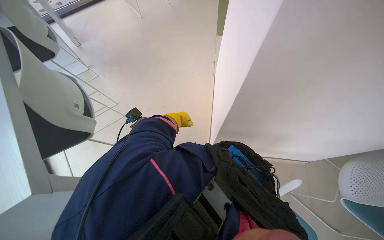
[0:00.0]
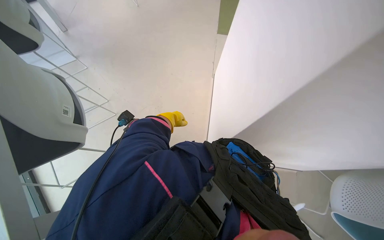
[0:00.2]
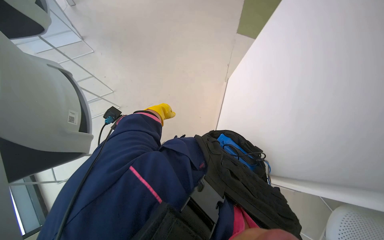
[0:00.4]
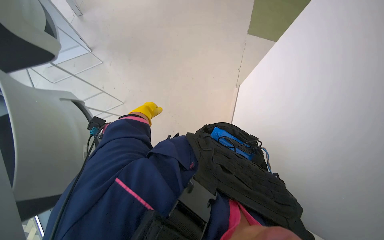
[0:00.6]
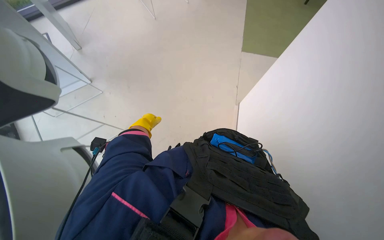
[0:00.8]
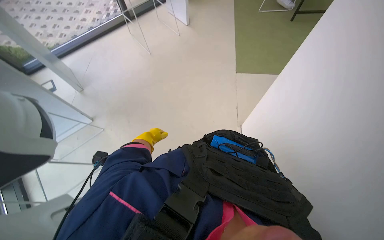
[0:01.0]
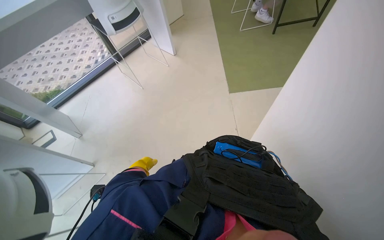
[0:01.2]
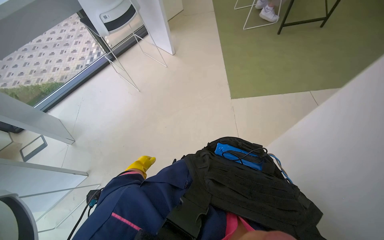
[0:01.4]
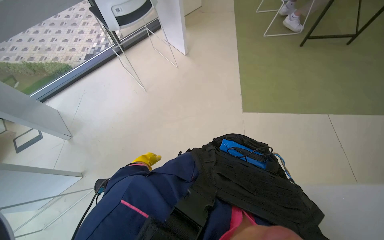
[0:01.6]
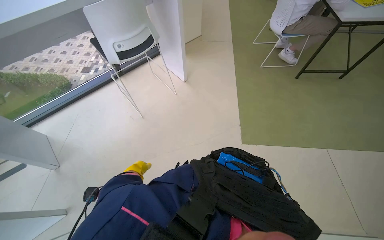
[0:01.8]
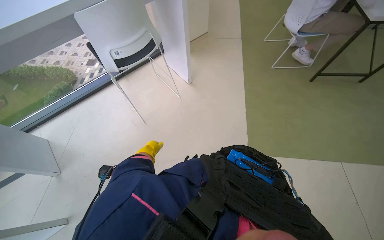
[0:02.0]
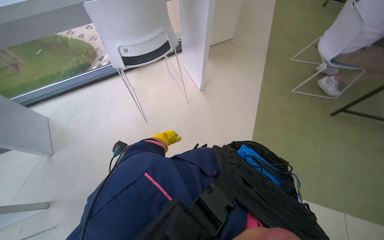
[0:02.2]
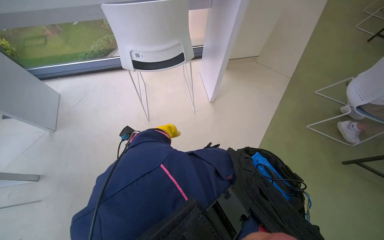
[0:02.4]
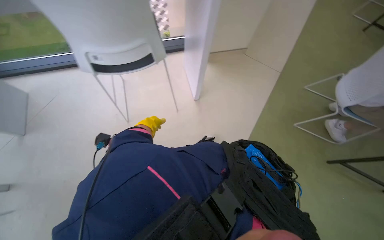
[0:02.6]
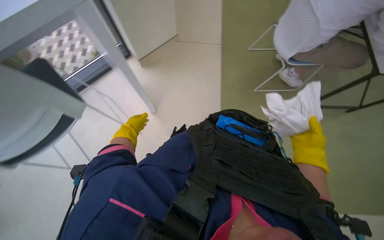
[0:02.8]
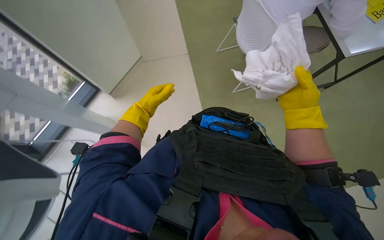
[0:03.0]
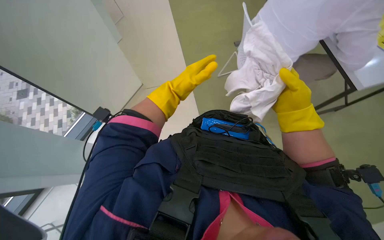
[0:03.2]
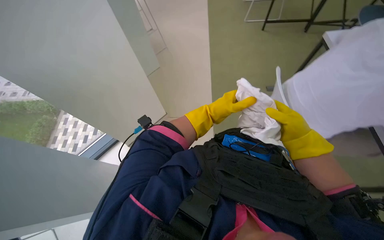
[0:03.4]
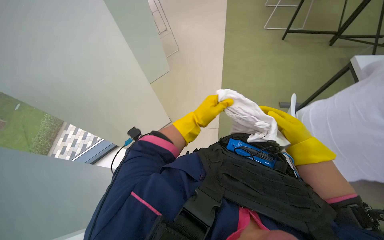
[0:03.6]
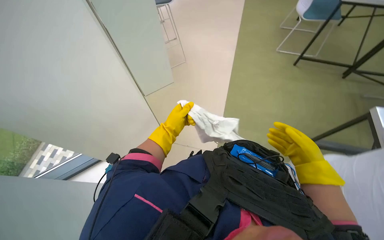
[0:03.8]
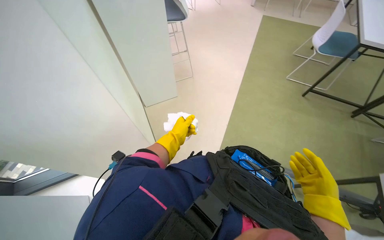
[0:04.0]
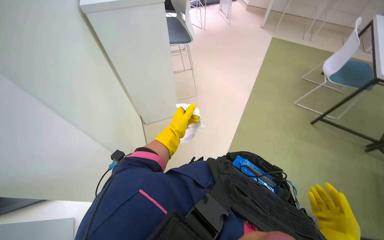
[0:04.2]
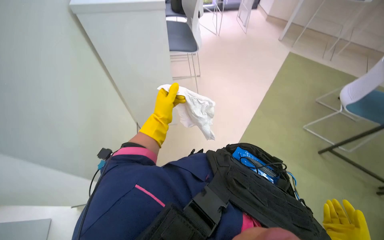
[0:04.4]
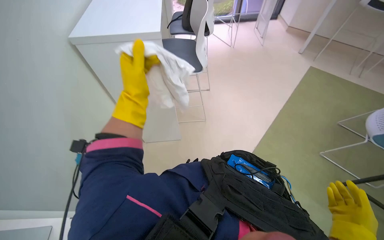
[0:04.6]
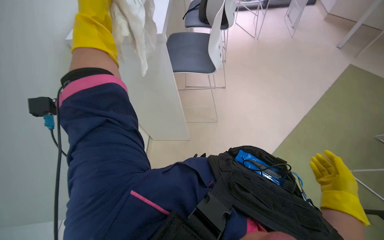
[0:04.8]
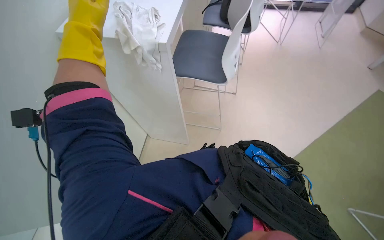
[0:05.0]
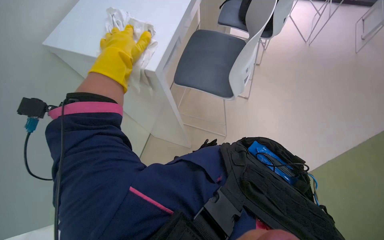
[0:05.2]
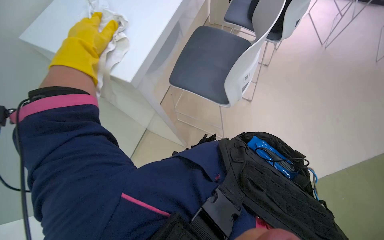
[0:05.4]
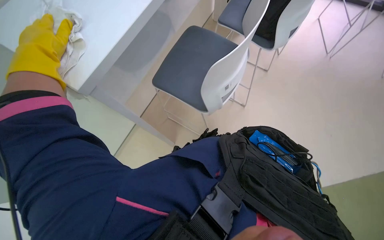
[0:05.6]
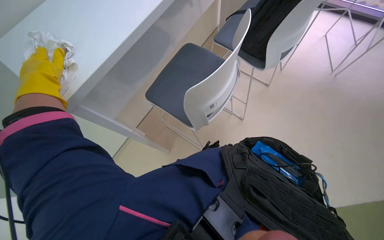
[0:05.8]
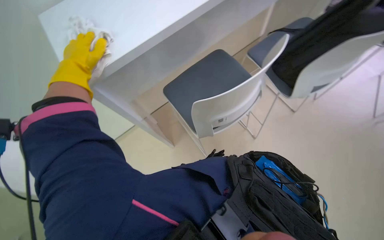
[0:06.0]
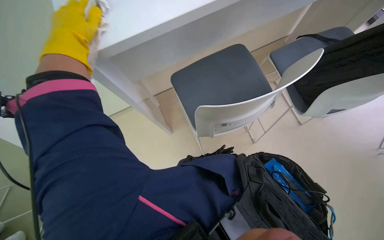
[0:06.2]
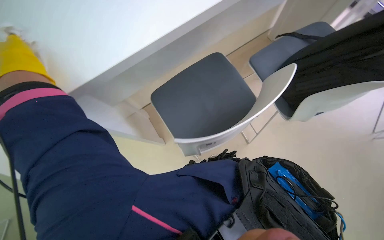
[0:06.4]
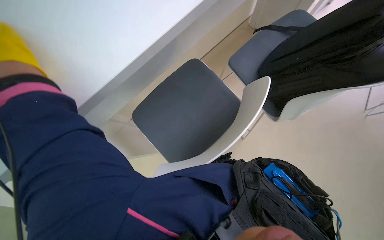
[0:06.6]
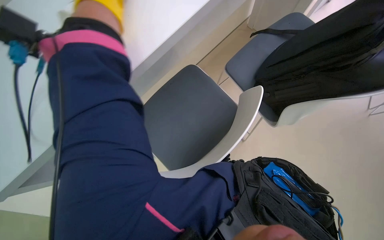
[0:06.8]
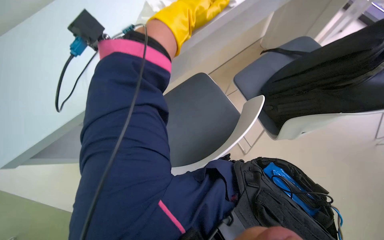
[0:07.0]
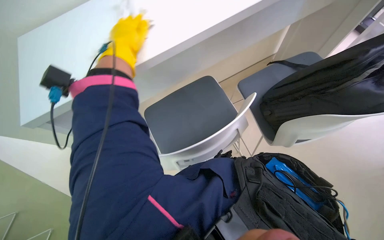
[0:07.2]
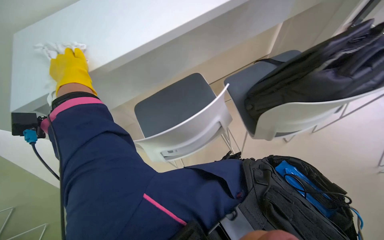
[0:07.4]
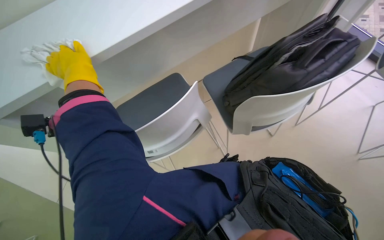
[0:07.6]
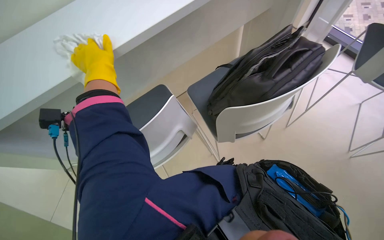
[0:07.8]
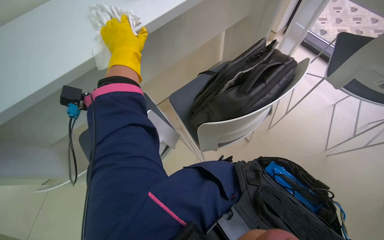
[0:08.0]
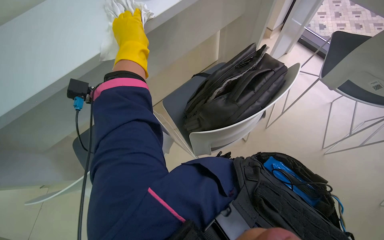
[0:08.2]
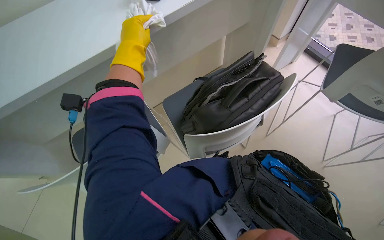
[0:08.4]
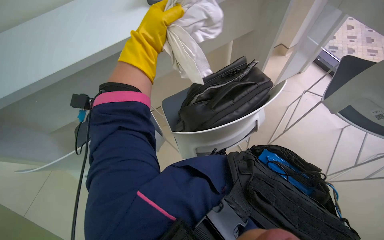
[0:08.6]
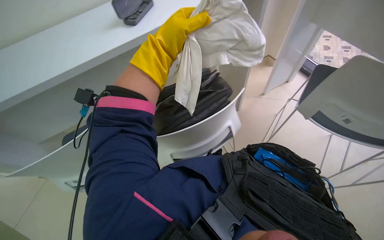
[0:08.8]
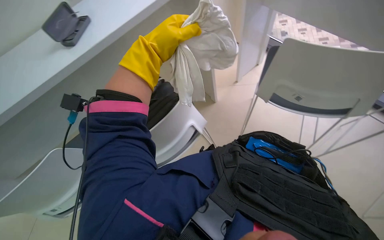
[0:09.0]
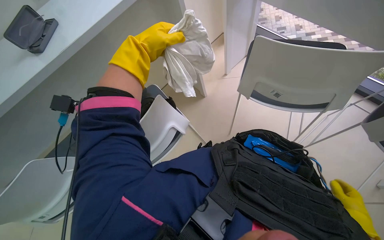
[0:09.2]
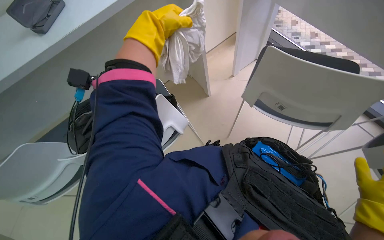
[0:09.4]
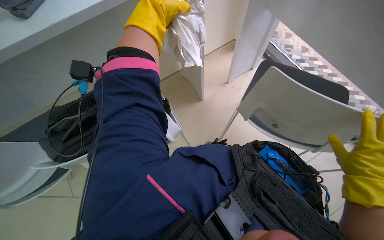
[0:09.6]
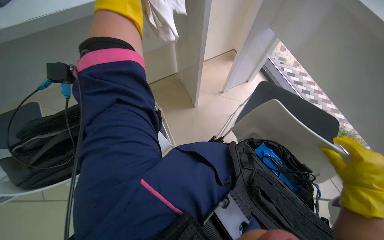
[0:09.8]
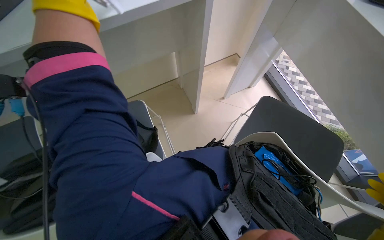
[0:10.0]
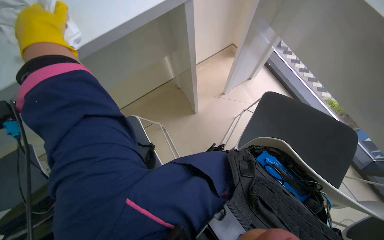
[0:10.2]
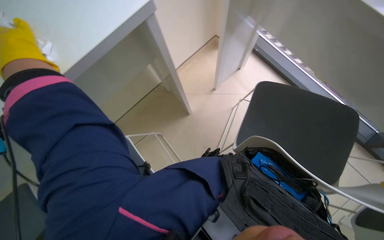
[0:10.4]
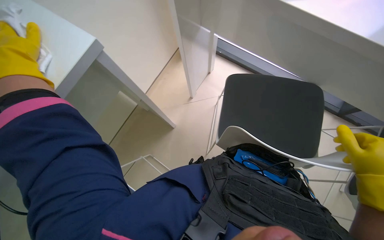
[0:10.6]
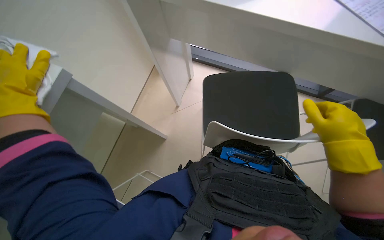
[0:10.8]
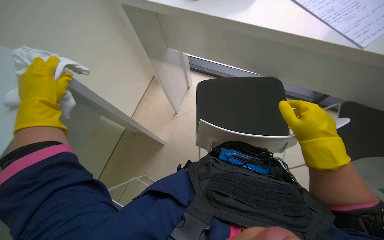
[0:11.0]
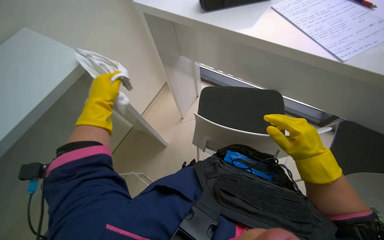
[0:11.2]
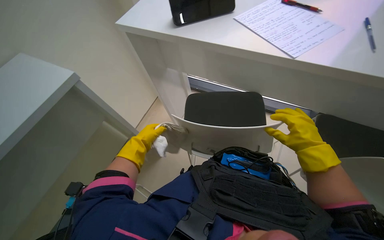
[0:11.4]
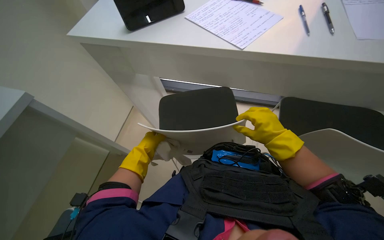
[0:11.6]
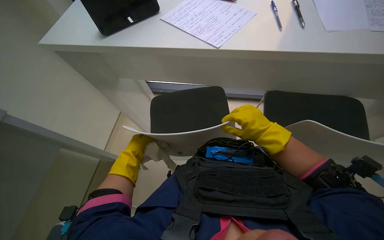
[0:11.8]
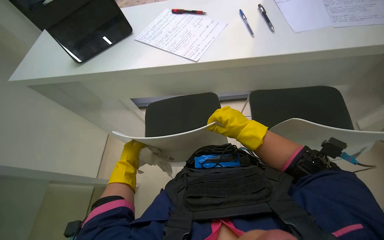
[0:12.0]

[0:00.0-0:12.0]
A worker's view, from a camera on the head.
Job: wiping surfaces.
The whole recording: Wiping office desks. The worker wipes down multiple office desks with a cloth.
0:03.0 to 0:04.4: The view tips upward by about 20 degrees. The left hand travels to the right and back again, approximately 20 cm each way.
0:04.4 to 0:06.0: The left hand moves up the picture and to the left, roughly 35 cm.
0:07.6 to 0:09.0: The left hand is displaced to the right by approximately 35 cm.

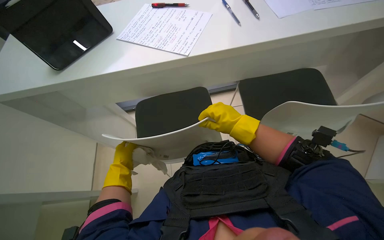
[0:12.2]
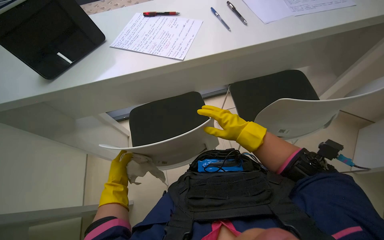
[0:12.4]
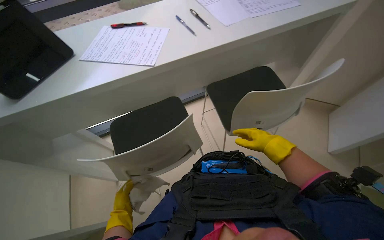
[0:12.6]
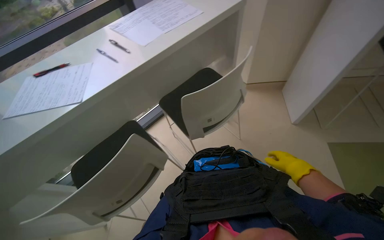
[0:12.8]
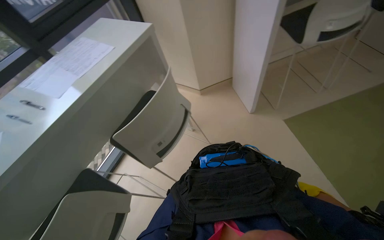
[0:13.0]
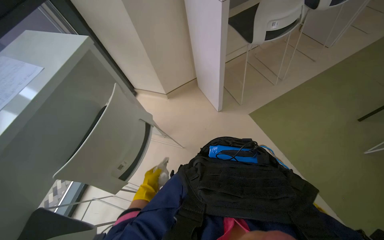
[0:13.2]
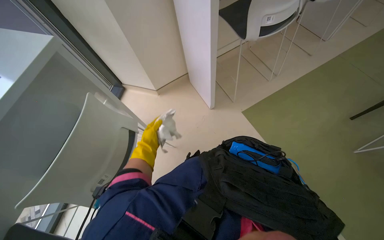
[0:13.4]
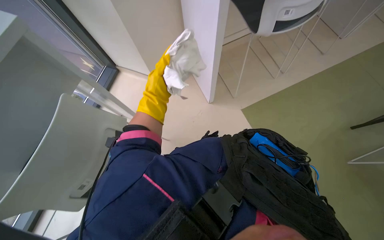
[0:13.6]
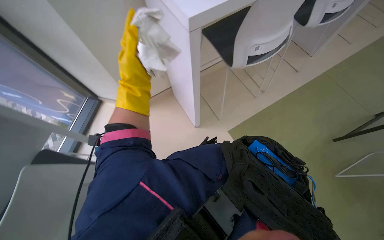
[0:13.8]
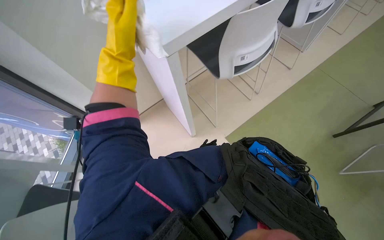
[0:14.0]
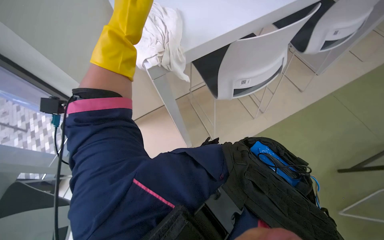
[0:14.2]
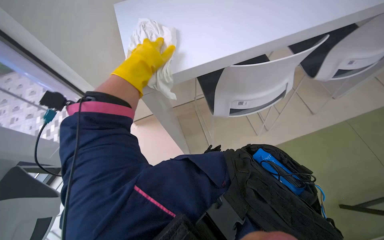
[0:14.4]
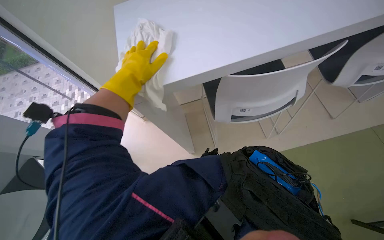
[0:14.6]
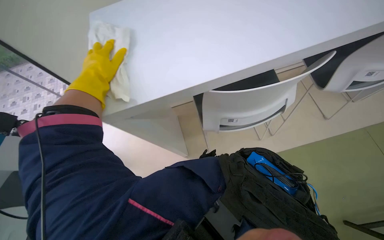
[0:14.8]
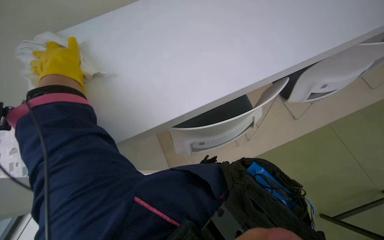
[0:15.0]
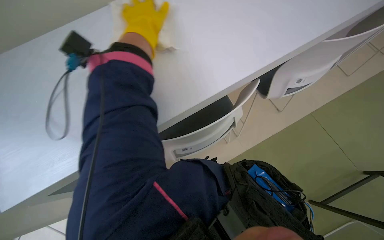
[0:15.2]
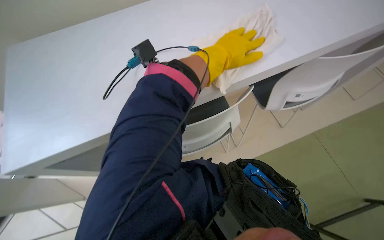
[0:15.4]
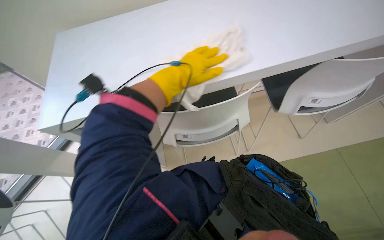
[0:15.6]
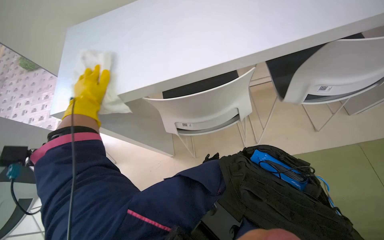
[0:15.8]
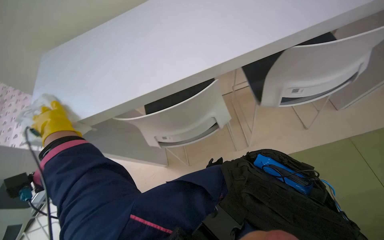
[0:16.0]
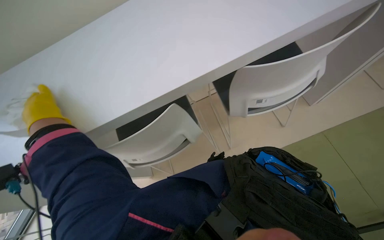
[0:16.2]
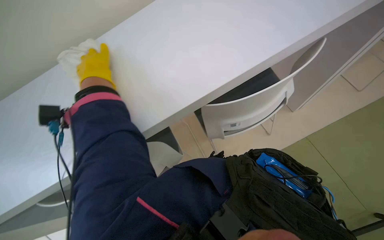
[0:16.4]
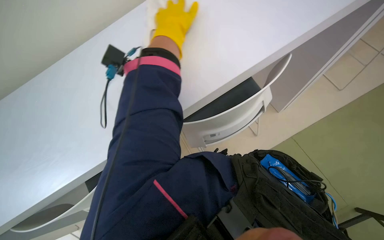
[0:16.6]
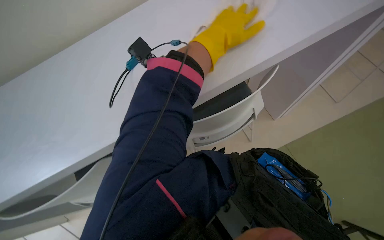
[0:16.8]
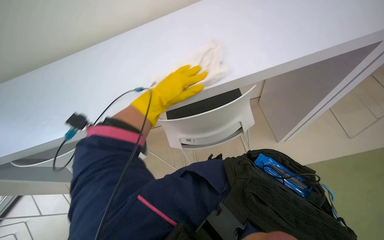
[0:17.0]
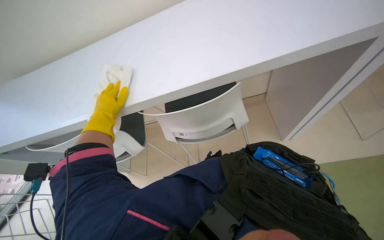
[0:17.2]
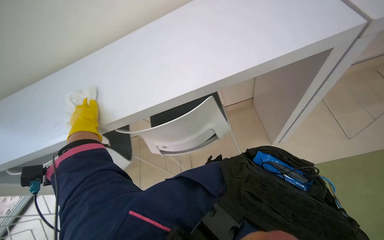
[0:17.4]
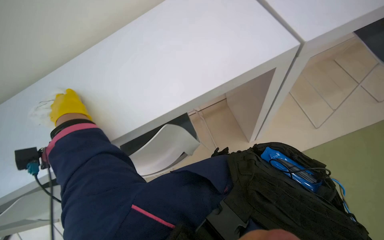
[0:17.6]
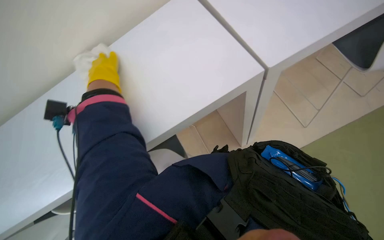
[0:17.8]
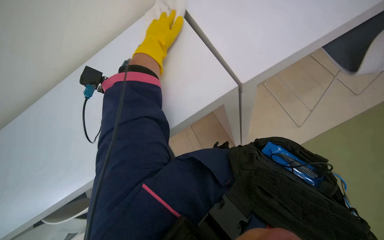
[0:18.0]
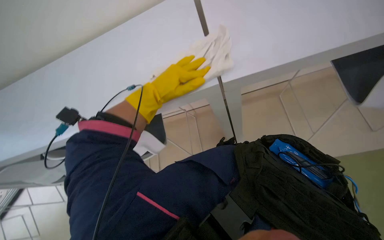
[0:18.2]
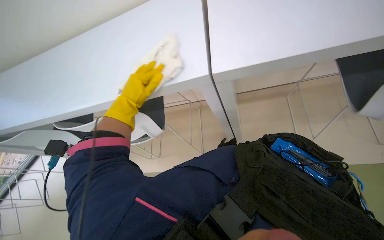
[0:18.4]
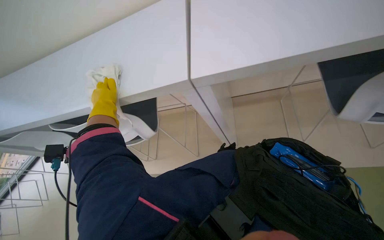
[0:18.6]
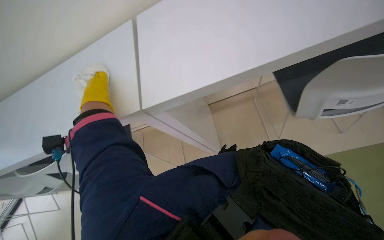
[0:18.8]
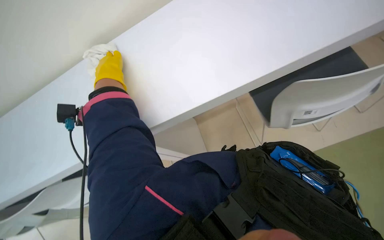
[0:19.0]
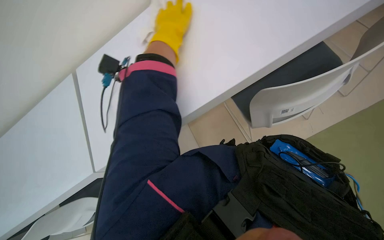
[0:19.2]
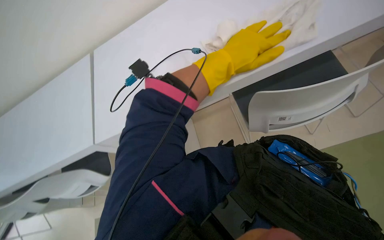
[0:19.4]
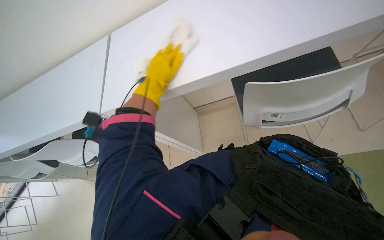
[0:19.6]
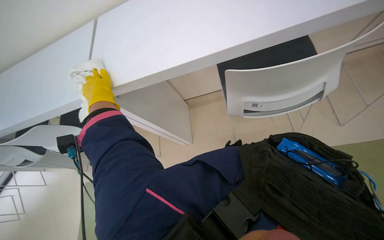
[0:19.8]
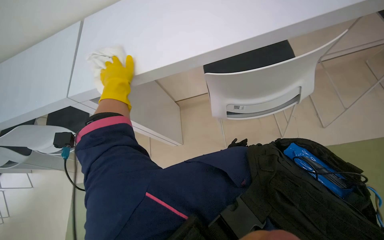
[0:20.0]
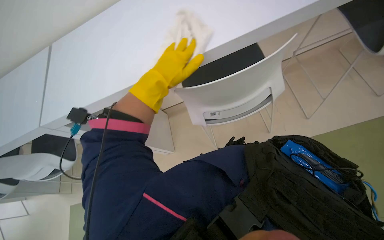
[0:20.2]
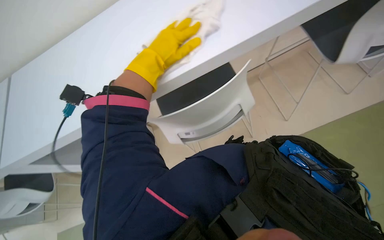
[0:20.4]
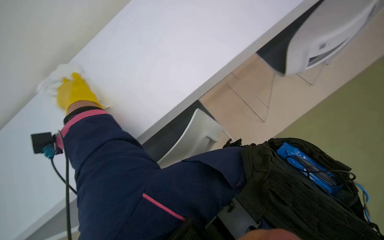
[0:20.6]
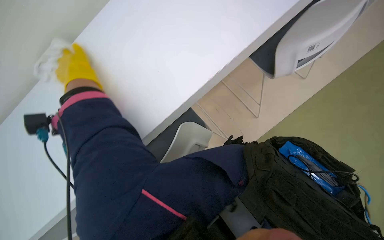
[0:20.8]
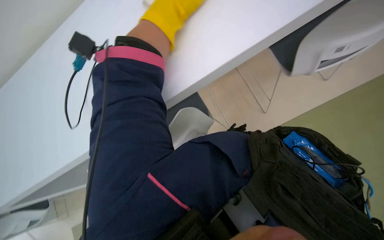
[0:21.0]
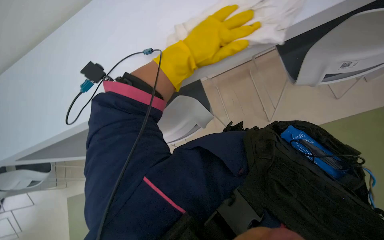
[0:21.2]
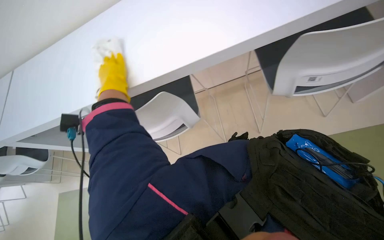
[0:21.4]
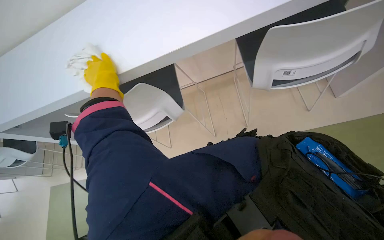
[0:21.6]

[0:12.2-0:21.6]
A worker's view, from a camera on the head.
Job: wiping surfaces.
The whole recording: Wiping office desks. The worker wipes down multiple office desks with a cloth.
0:12.2 to 0:13.8: The head rotates about 30 degrees to the right.
0:13.8 to 0:15.4: The left hand goes approximately 20 cm to the left.
0:15.4 to 0:17.0: The left hand goes left and right, some 50 cm each way, reversing 2 times.
0:17.0 to 0:18.4: The left hand moves left and right over about 30 cm, changing direction 2 times.